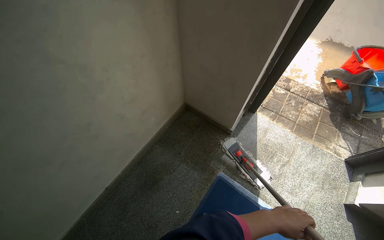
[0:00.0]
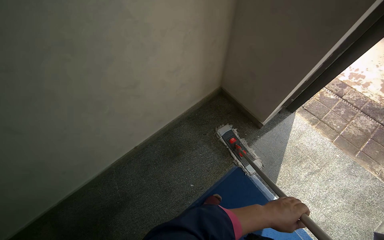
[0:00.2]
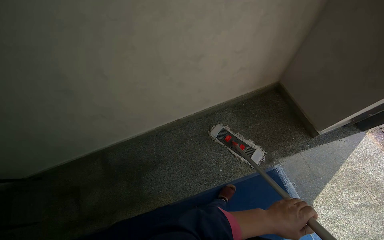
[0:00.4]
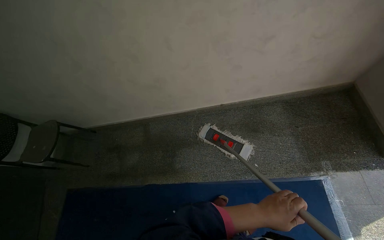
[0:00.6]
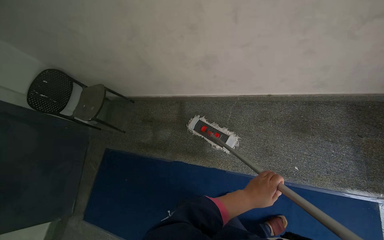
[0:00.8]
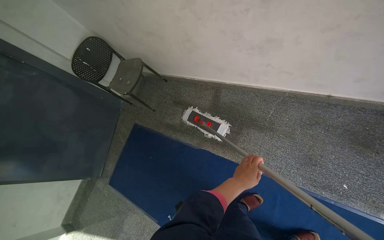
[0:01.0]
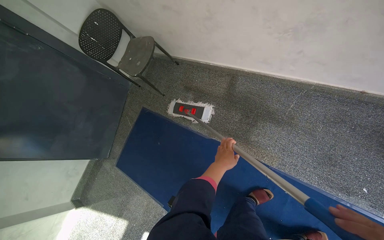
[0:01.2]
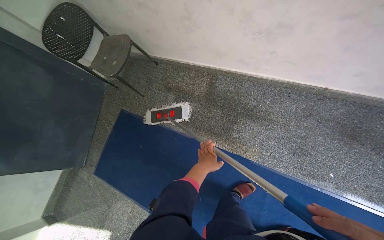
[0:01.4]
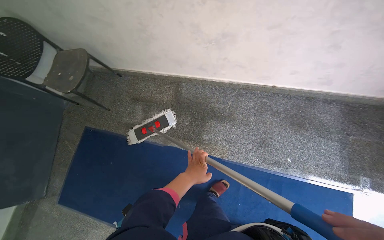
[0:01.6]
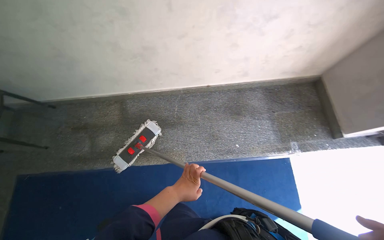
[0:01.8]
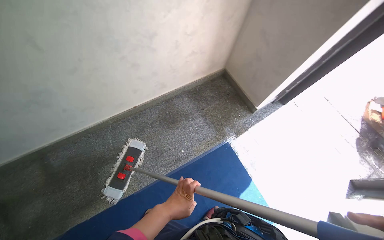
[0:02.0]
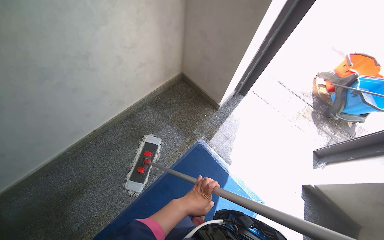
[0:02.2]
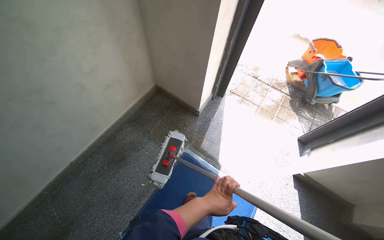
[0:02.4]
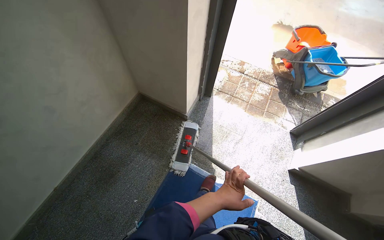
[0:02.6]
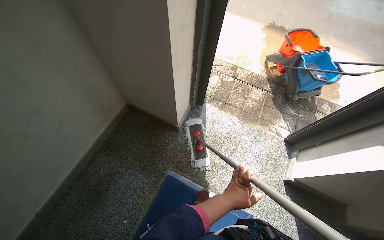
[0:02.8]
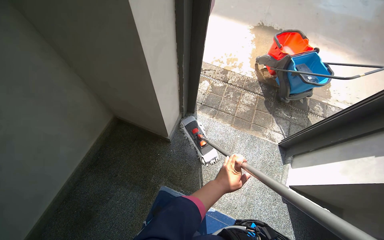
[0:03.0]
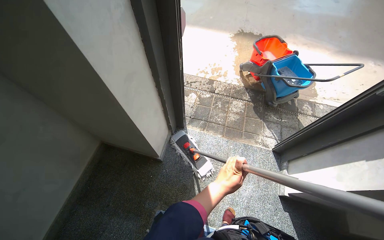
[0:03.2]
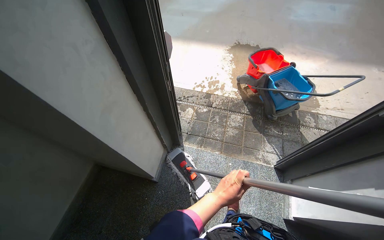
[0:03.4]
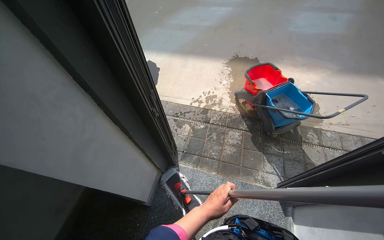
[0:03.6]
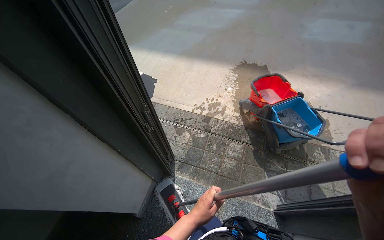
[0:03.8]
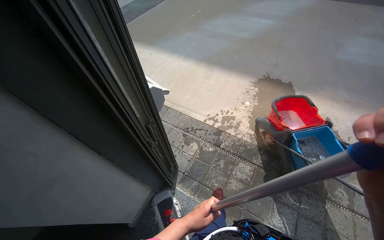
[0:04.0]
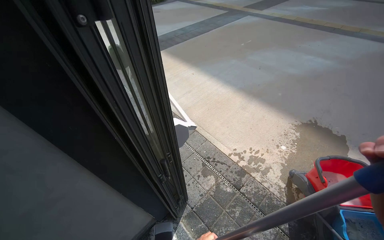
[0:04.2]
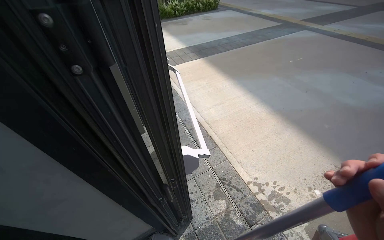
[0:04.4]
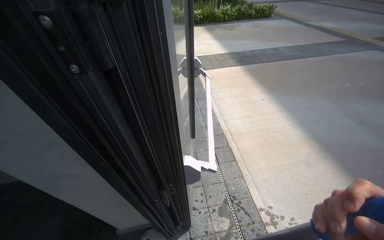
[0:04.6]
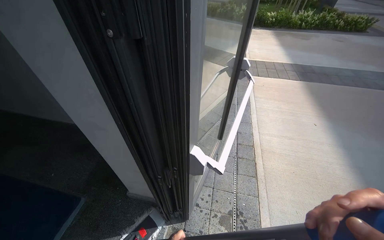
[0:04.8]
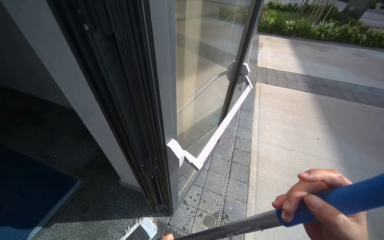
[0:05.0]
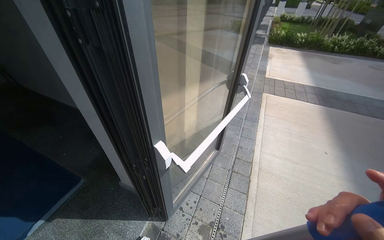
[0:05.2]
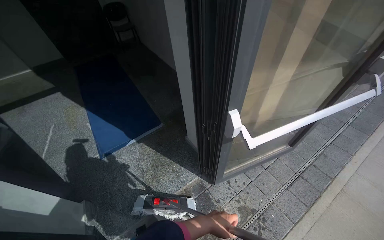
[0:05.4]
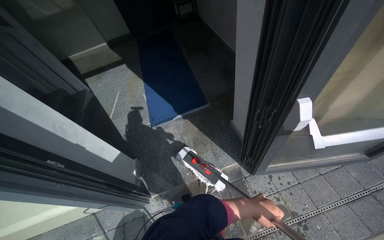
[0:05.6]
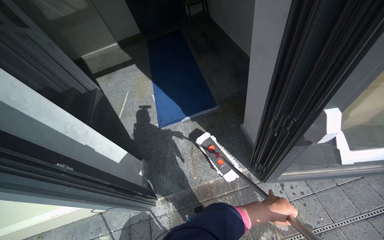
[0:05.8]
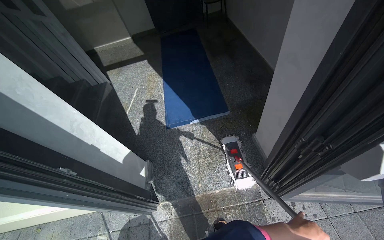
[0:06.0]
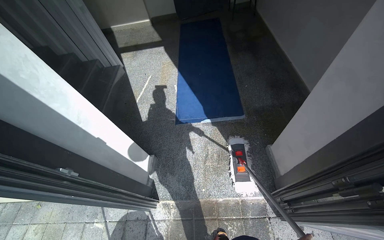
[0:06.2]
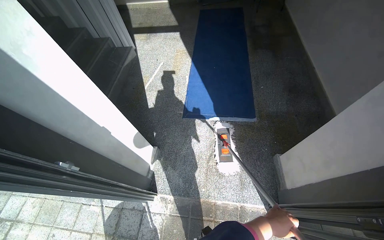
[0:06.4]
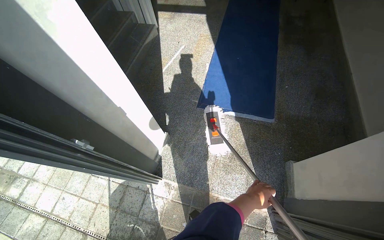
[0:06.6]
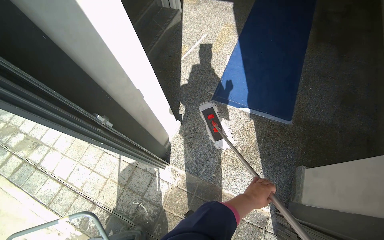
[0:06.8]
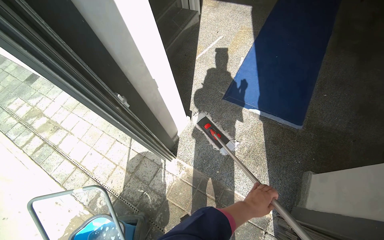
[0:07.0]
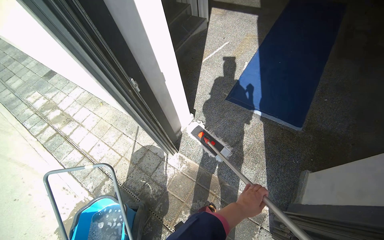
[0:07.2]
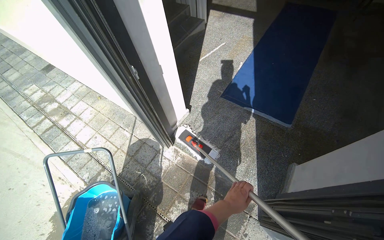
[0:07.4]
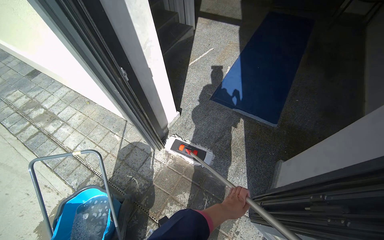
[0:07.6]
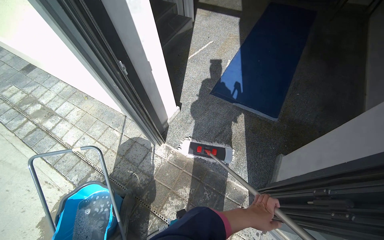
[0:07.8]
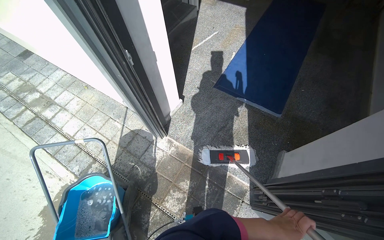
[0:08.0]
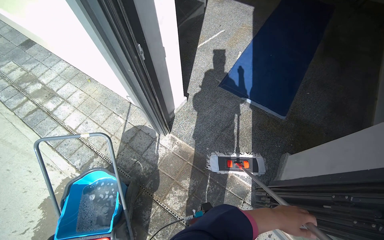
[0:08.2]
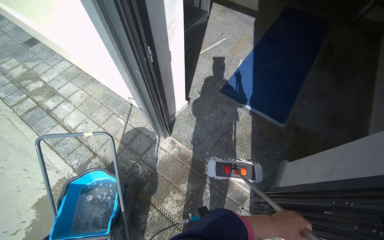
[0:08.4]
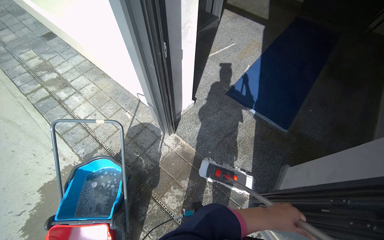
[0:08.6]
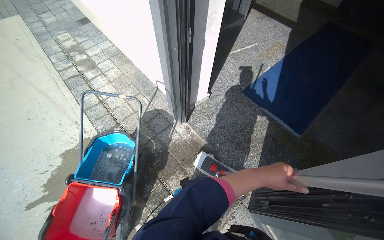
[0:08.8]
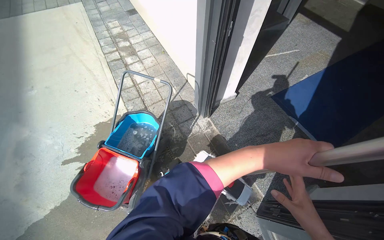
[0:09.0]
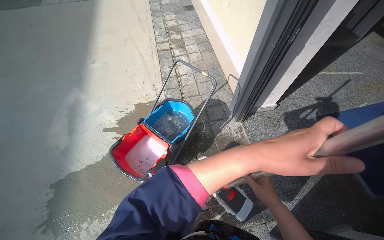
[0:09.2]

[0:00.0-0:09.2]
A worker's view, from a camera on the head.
Job: mopping floor.
The whole recording: Mopping entrance area floor. The worker mops the floor of the entrance area with a flat mop.
0:00.0 to 0:01.6: The wearer moves approximately 70 cm. The head rotates roughly 65 degrees to the left. The view tilts about 25 degrees downward.
0:01.6 to 0:03.0: The wearer moves about 1 m. The head rotates approximately 80 degrees to the right.
0:03.0 to 0:04.6: The camera is carried some 90 cm. The wearer's head swings approximately 60 degrees to the left. The view tilts some 20 degrees upward.
0:04.6 to 0:06.2: The head turns to the left by some 100 degrees. The wearer looks some 20 degrees further downward.
0:06.2 to 0:07.6: The scene turns about 30 degrees clockwise in the picture.
0:07.6 to 0:09.2: The head rotates roughly 45 degrees to the left.

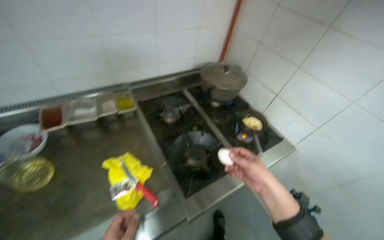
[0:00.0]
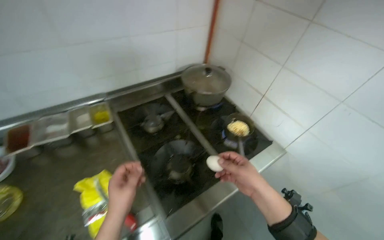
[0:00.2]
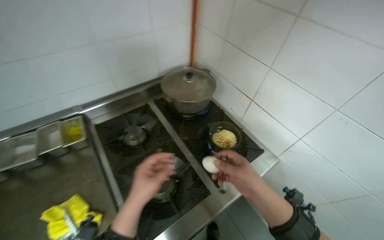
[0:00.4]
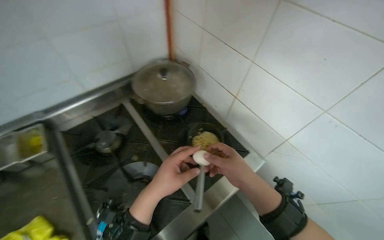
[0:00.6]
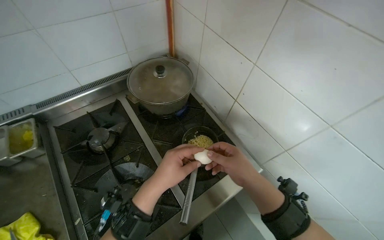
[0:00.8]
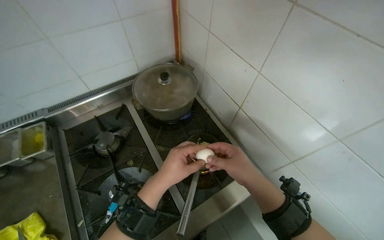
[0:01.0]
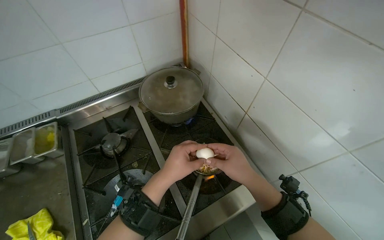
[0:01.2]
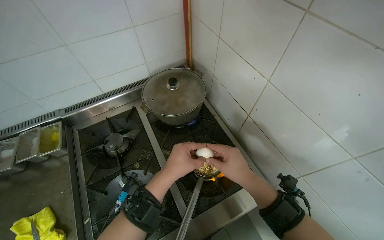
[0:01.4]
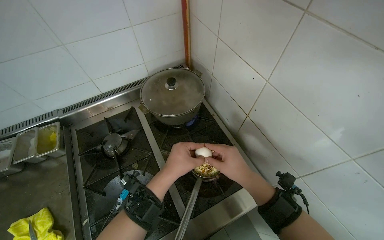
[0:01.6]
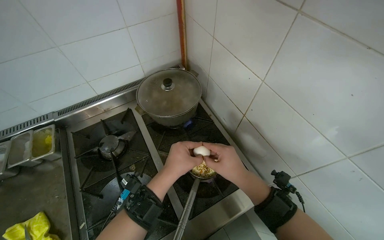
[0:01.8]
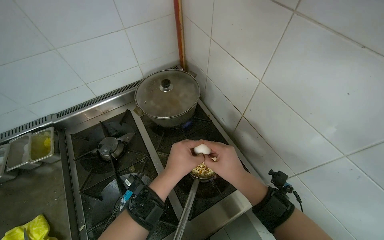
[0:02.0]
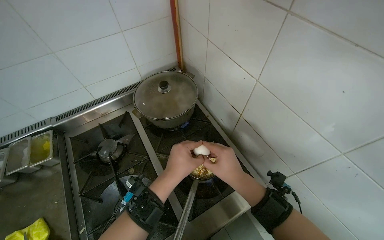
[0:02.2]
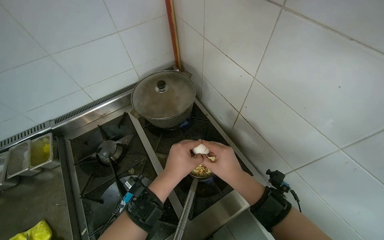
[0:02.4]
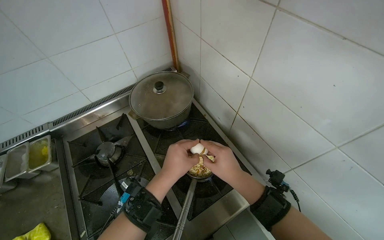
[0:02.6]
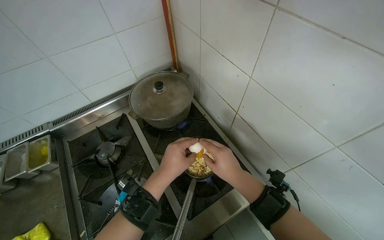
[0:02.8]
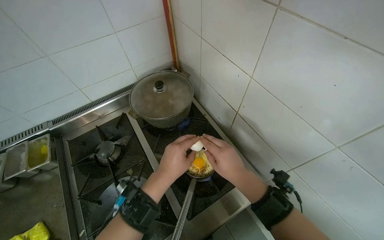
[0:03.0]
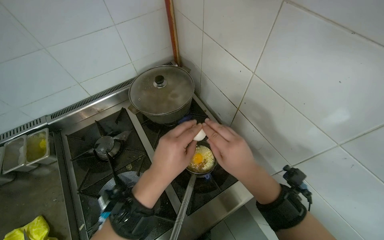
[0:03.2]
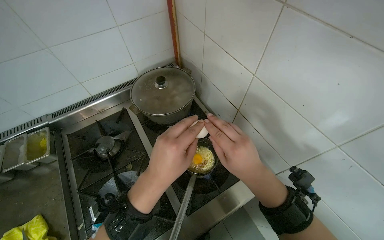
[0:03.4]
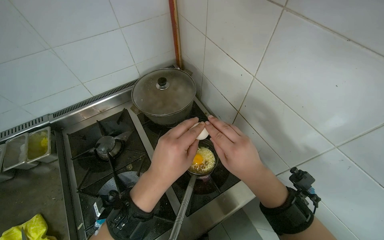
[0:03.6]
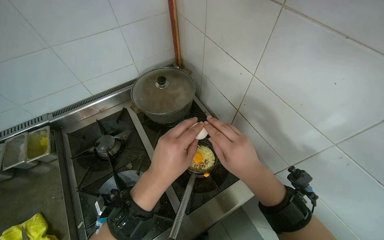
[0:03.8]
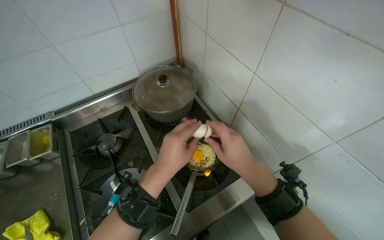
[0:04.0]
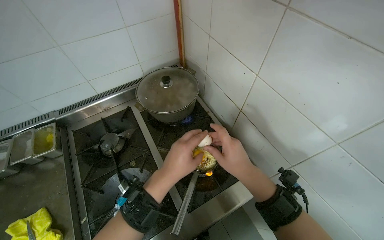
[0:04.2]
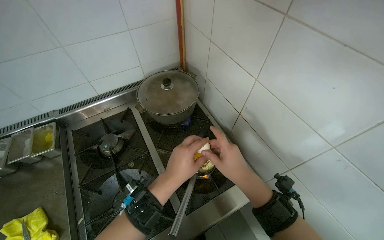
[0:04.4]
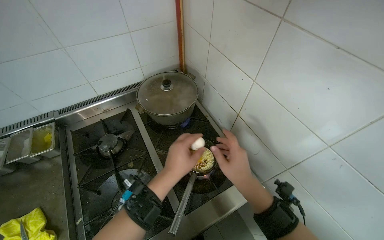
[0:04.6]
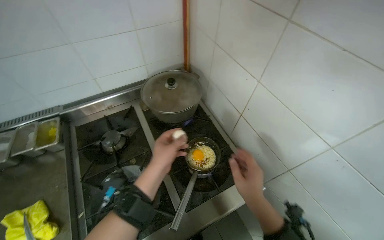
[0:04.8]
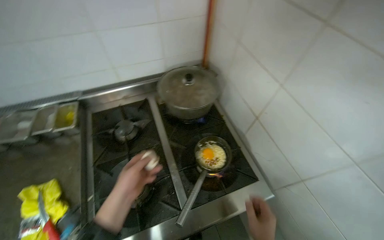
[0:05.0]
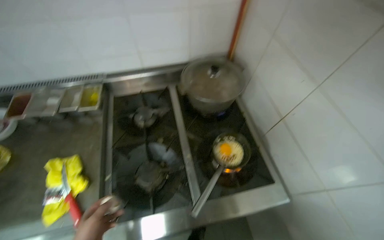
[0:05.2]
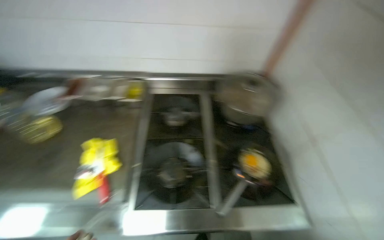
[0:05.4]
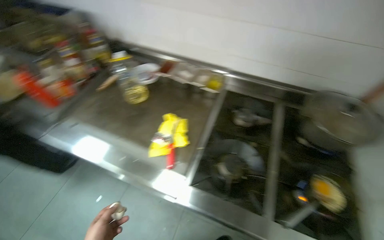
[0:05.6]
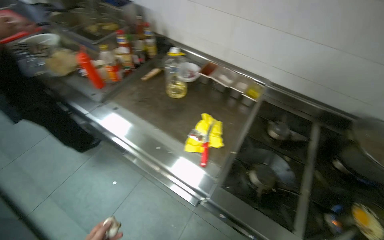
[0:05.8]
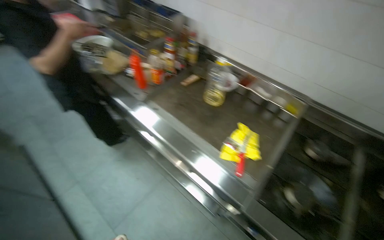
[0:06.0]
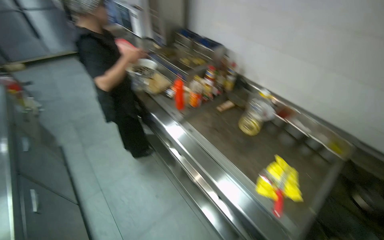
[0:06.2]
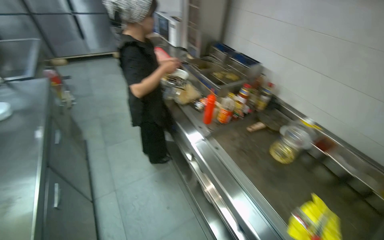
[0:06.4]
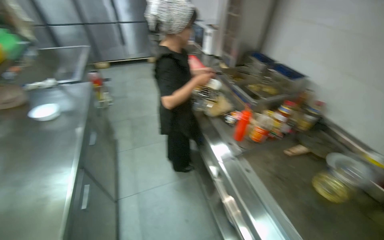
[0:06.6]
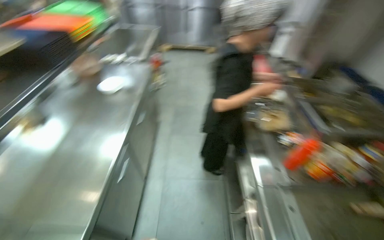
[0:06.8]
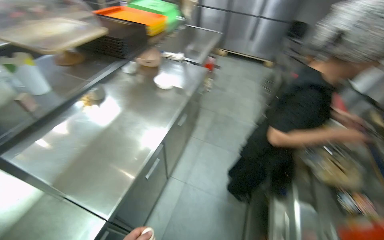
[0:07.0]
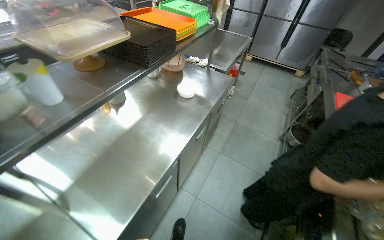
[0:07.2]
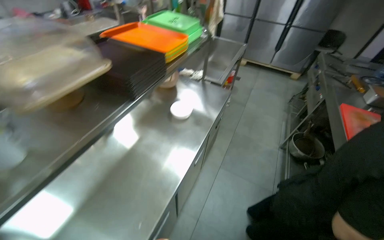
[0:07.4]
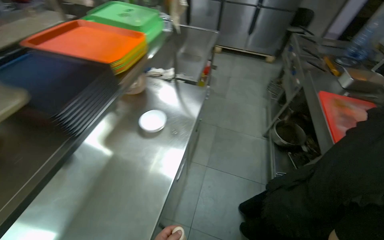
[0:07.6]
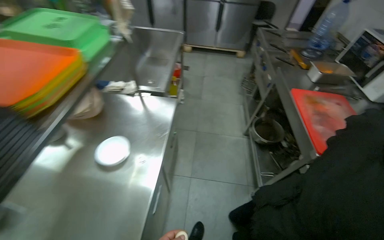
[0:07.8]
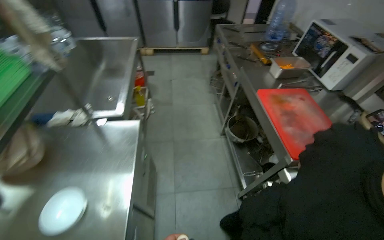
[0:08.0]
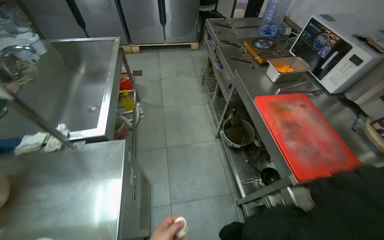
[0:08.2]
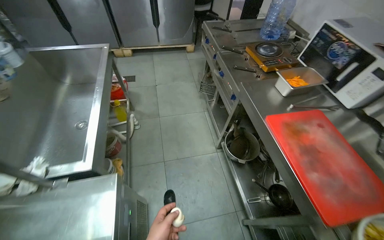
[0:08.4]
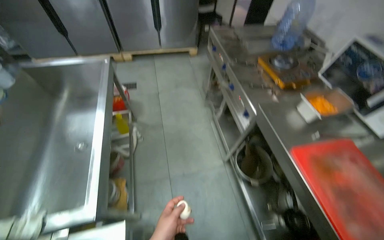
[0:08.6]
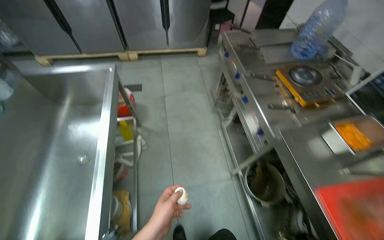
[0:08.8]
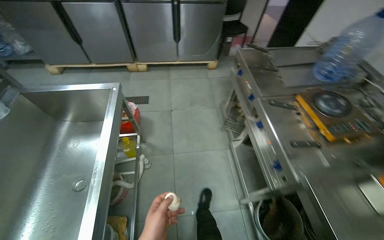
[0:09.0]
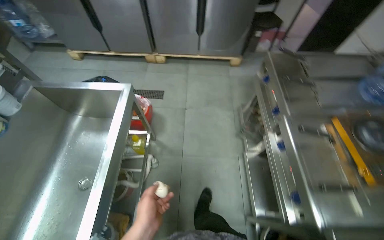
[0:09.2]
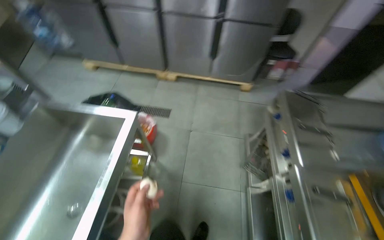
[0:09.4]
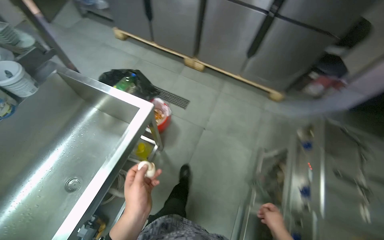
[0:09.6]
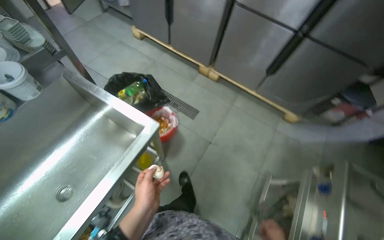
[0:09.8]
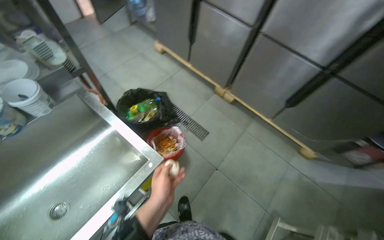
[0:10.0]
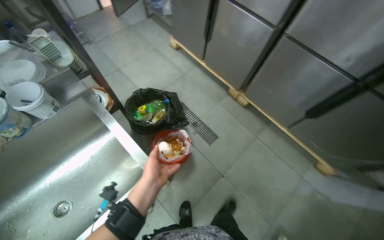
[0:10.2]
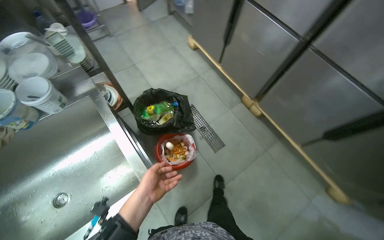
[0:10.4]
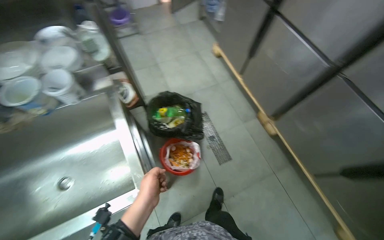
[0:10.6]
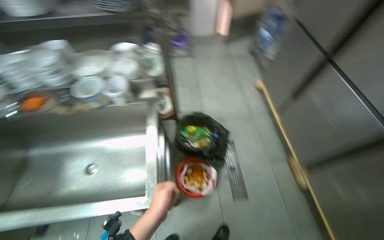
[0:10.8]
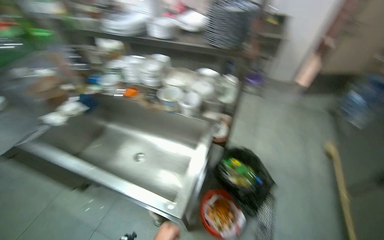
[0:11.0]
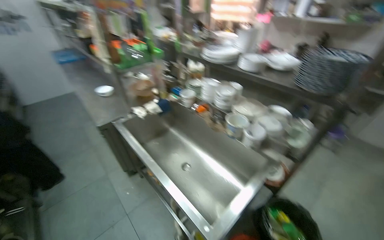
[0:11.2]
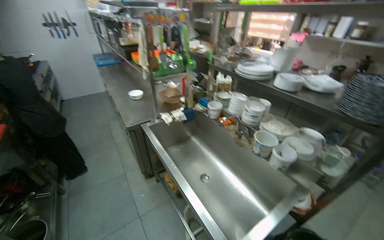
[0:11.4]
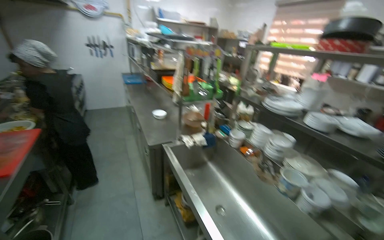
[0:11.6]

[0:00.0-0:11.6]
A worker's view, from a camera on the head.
Job: cooking food.
The whole recording: Cooking an egg on stove. The worker cracks an egg into a pan on the stove and later checks on it as it cooks.
0:00.0 to 0:01.4: The head travels roughly 60 cm.
0:01.4 to 0:04.4: The hands make small movements and keep their place.
0:04.4 to 0:05.8: The camera is carried some 50 cm. The head turns to the left by some 60 degrees.
0:05.8 to 0:07.2: The head travels about 80 cm. The wearer looks approximately 90 degrees further to the left. The view tilts approximately 10 degrees upward.
0:07.2 to 0:08.8: The camera travels approximately 1.5 m. The head turns to the right by about 40 degrees.
0:08.8 to 0:10.2: The camera travels approximately 1 m. The wearer looks approximately 55 degrees further to the left.
0:10.2 to 0:11.6: The wearer's head swings some 110 degrees to the left. The view tilts roughly 35 degrees upward.
